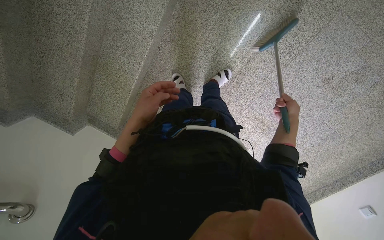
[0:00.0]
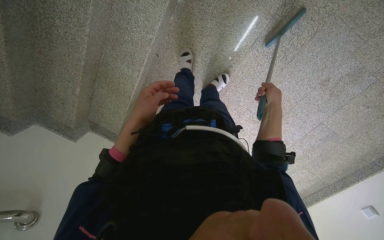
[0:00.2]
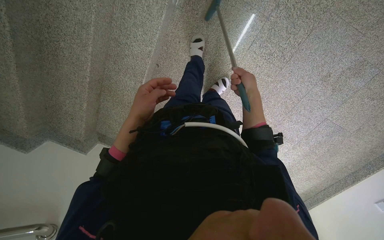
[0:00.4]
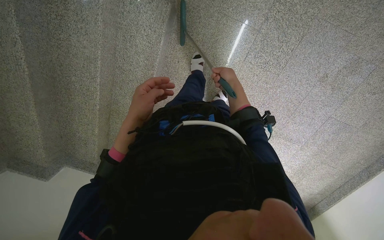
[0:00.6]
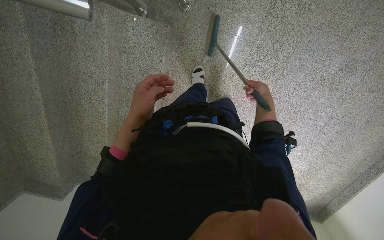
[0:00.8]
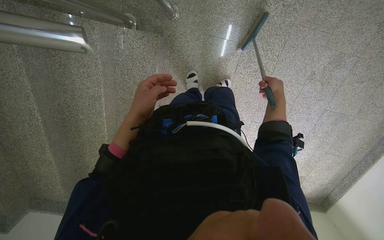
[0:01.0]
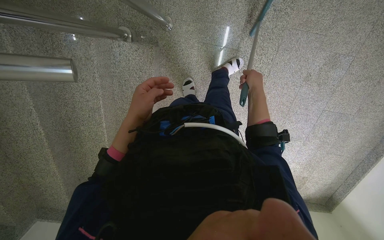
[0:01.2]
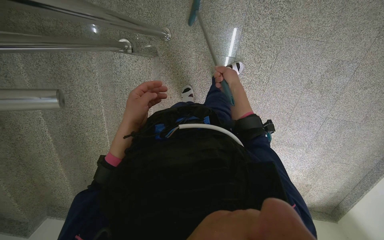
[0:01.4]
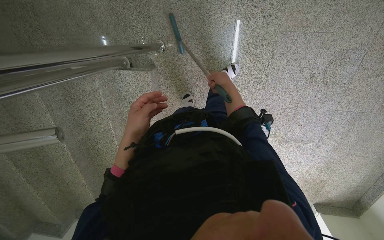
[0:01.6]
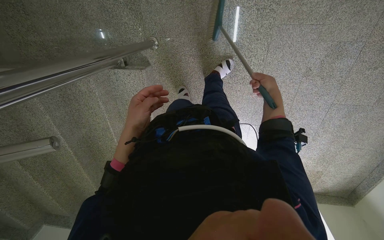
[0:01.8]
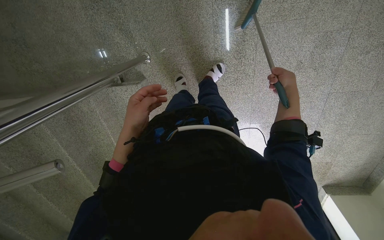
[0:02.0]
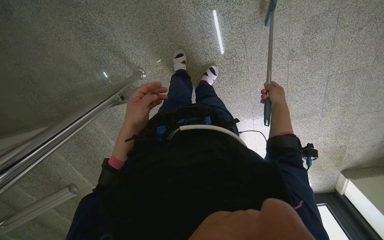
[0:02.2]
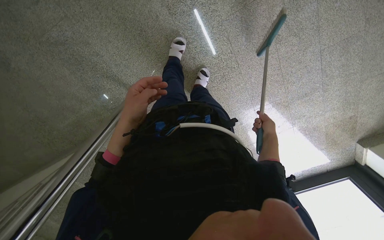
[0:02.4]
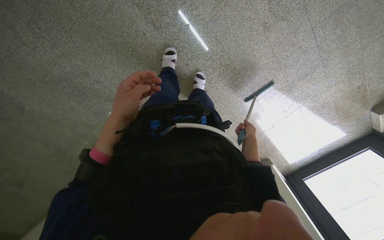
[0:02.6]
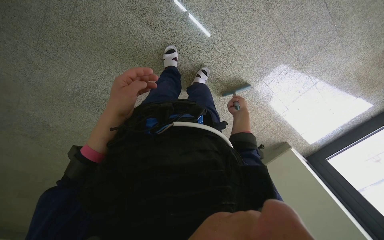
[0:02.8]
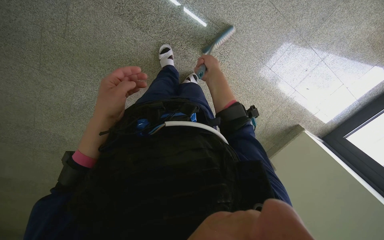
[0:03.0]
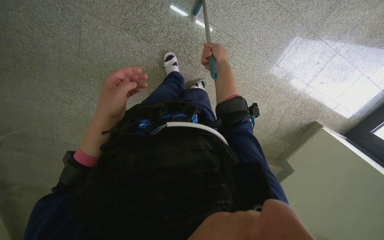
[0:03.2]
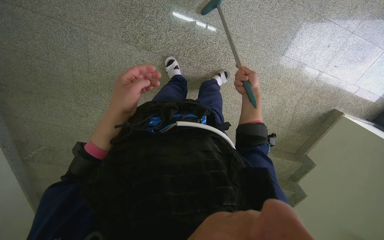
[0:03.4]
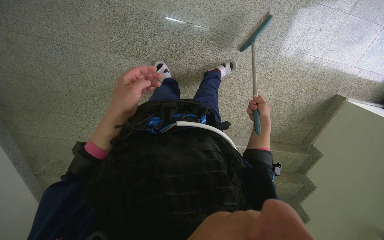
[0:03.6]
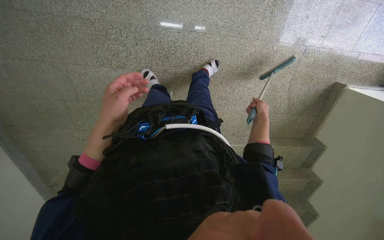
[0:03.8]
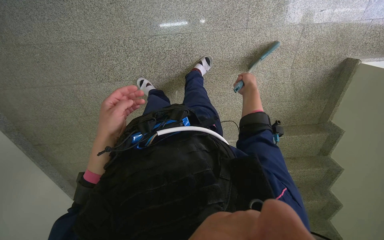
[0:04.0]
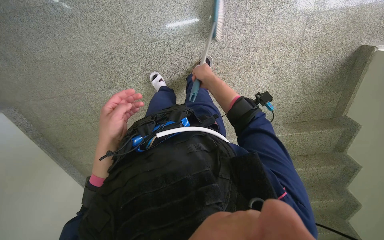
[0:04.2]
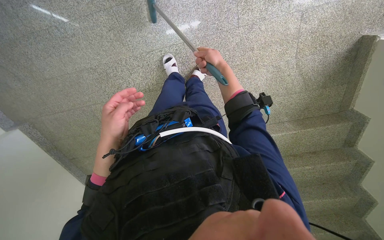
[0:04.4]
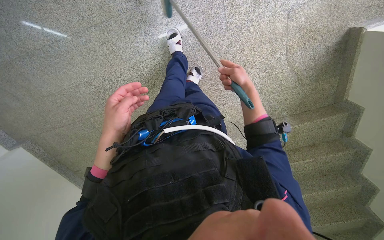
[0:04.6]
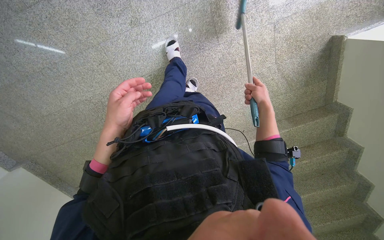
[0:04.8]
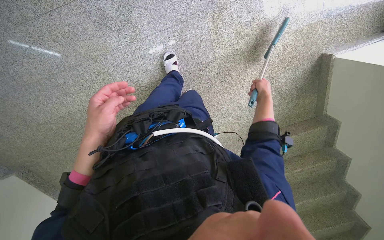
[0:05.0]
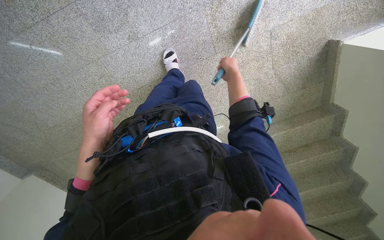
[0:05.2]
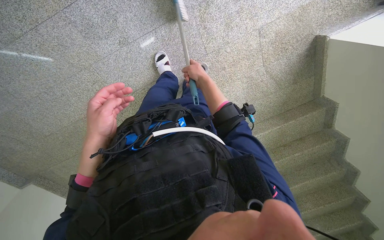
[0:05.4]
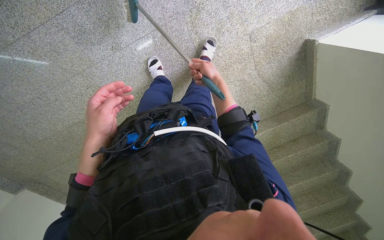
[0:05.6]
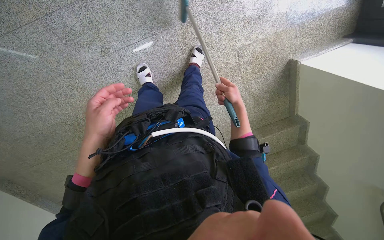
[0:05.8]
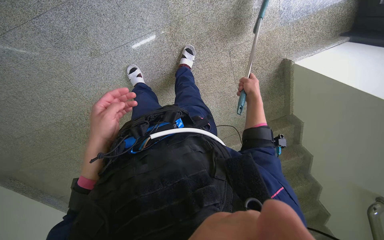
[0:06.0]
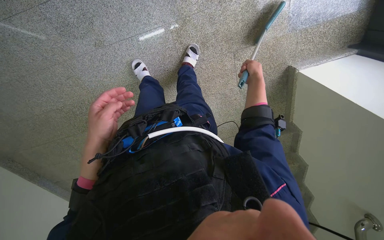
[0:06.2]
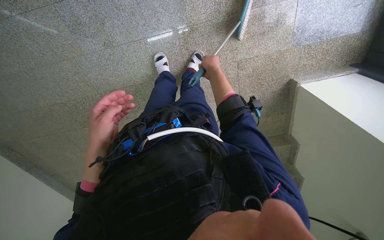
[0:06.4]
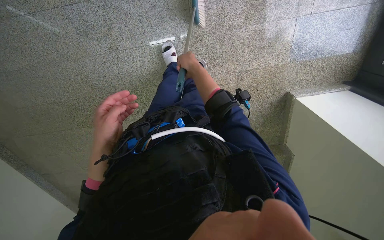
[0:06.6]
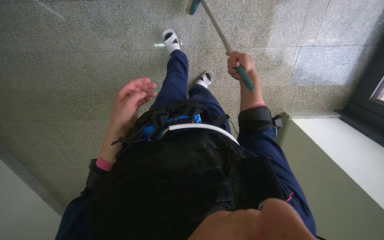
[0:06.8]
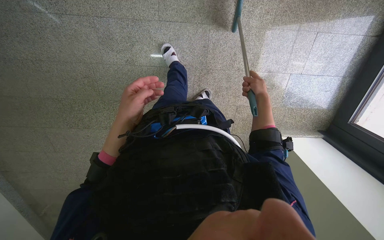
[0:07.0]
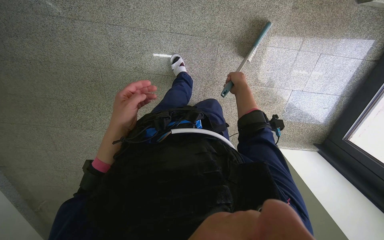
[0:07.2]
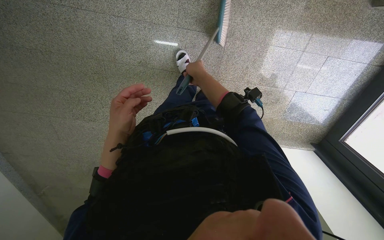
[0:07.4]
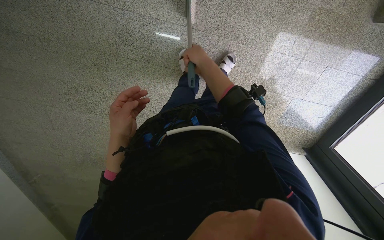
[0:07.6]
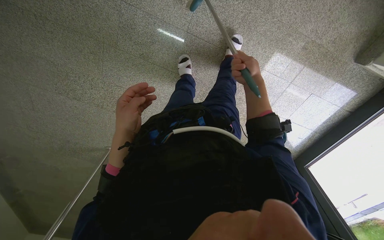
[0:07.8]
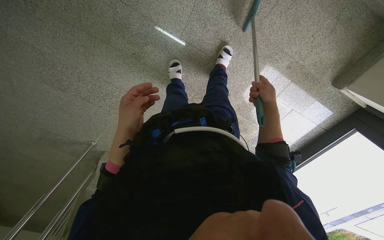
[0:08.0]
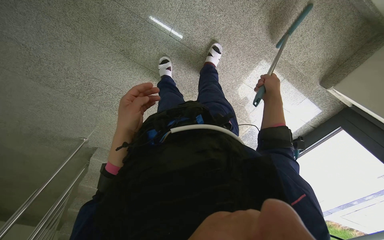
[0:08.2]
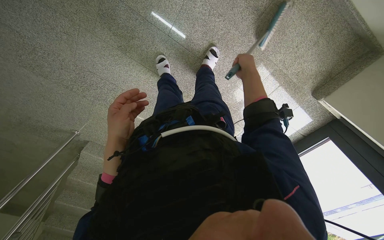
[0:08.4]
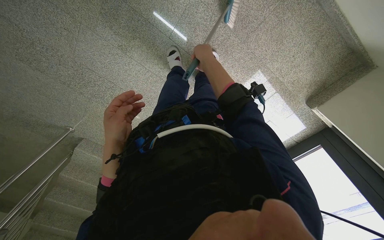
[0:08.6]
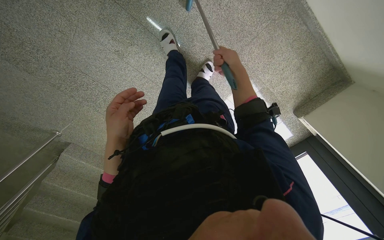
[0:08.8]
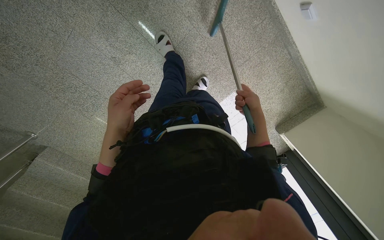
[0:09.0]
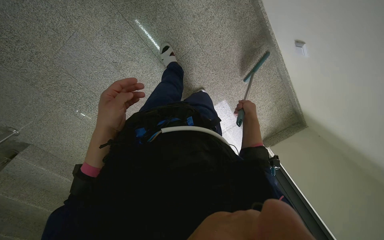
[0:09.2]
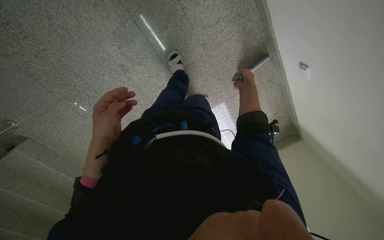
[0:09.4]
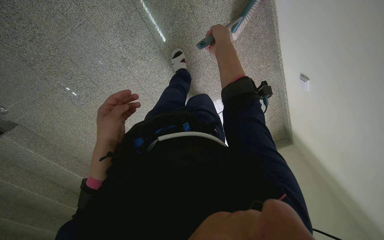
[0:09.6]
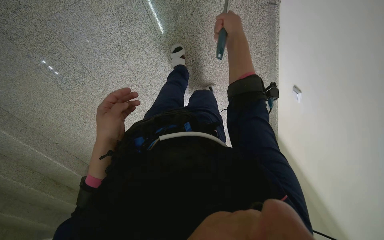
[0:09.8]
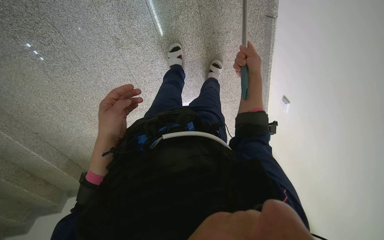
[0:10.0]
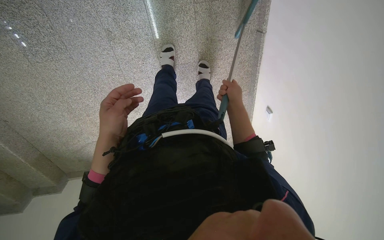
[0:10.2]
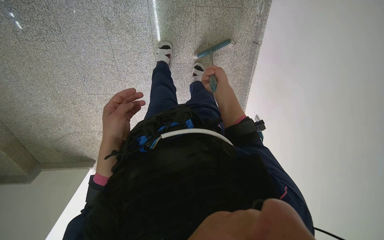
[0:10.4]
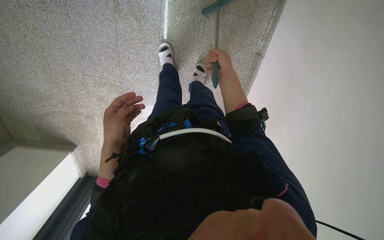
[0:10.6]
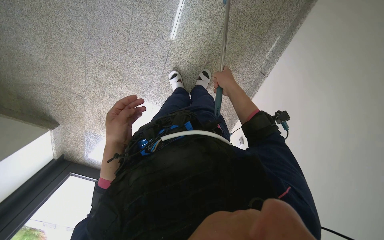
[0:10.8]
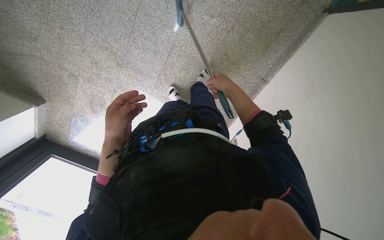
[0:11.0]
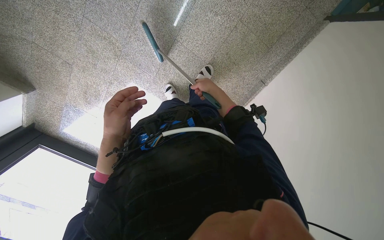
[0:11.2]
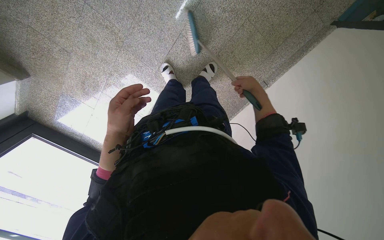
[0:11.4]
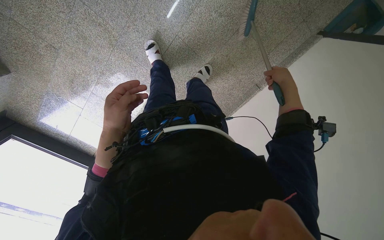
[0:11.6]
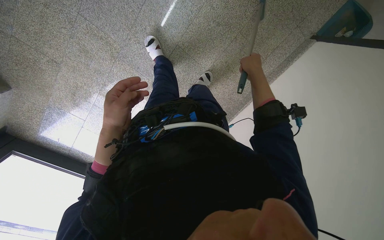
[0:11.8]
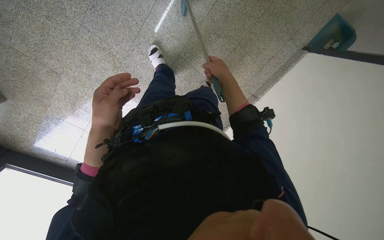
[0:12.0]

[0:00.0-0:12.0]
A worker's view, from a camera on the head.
Job: sweeping floor.
The whole recording: Sweeping stairs with broom. The worker sweeps the stairs with a broom.
0.0 to 1.6 s: The wearer moves approximately 50 cm. The scene rotates counterclockwise by roughly 25 degrees.
1.6 to 3.0 s: The camera is aimed approximately 20 degrees further to the left. The scene rotates counterclockwise by approximately 55 degrees.
3.0 to 4.4 s: The camera is carried to the right, some 70 cm. The camera sweeps to the left, by approximately 35 degrees. Everything in view rotates some 35 degrees counterclockwise.
4.4 to 6.0 s: The right hand swings left and right, roughly 25 cm each way, with 2 reversals.
6.0 to 7.6 s: The scene turns approximately 30 degrees clockwise in the picture. The right hand goes left and right, approximately 25 cm each way, reversing 2 times.
7.6 to 9.0 s: The camera sweeps to the right, by roughly 25 degrees. The right hand moves left and right over about 25 cm, changing direction 2 times.
9.0 to 10.4 s: The view pans to the right by about 25 degrees. The scene turns about 35 degrees clockwise in the picture. The right hand reaches about 50 cm up the picture, then returns.
10.4 to 12.0 s: The view swings some 25 degrees to the right. Everything in view rotates some 30 degrees clockwise.

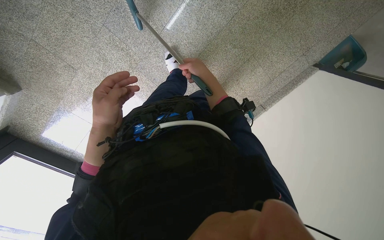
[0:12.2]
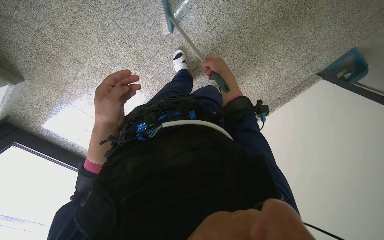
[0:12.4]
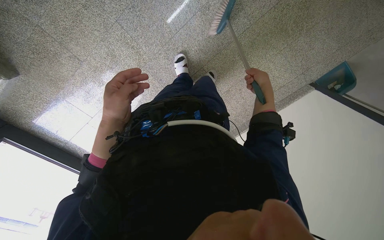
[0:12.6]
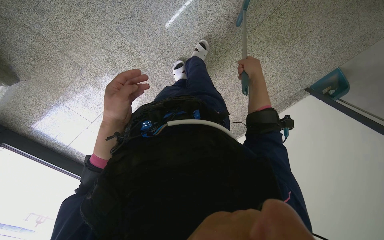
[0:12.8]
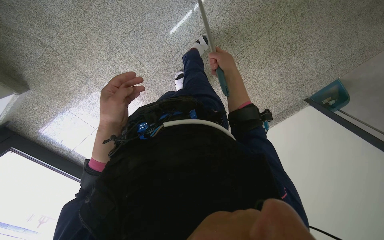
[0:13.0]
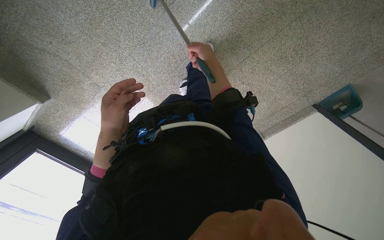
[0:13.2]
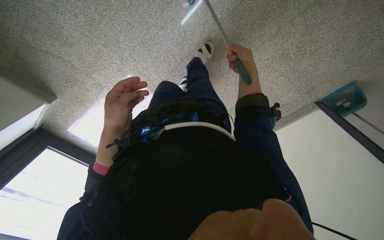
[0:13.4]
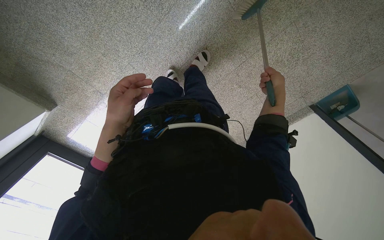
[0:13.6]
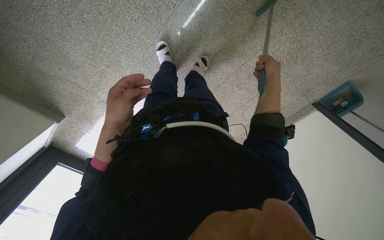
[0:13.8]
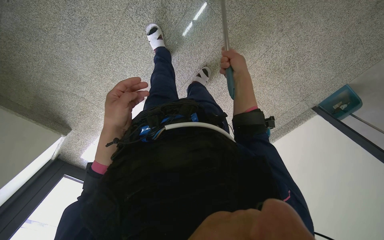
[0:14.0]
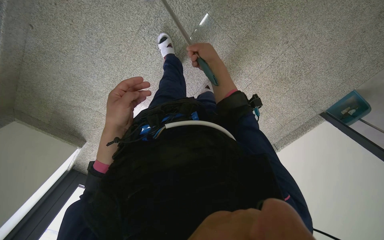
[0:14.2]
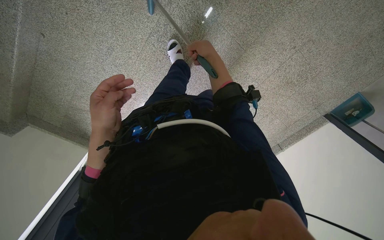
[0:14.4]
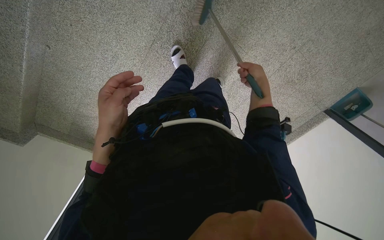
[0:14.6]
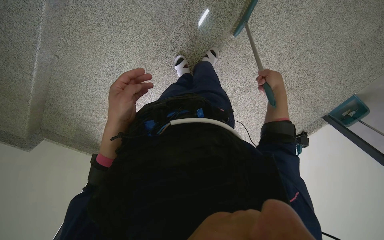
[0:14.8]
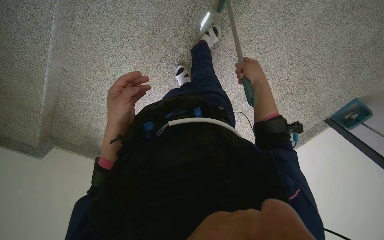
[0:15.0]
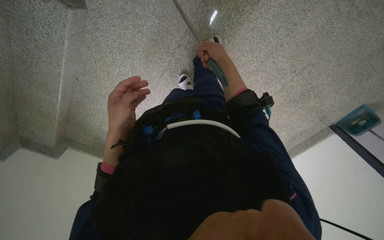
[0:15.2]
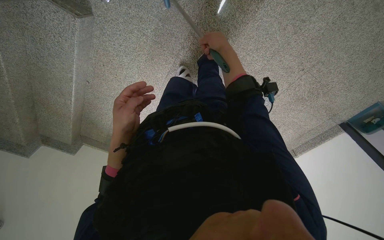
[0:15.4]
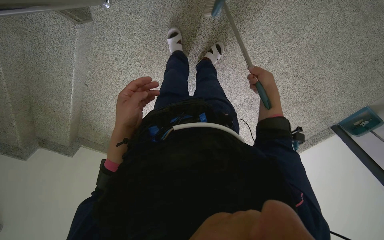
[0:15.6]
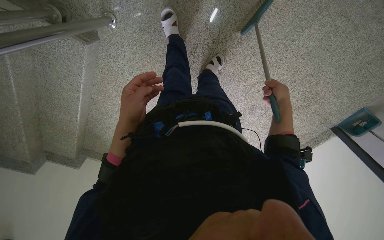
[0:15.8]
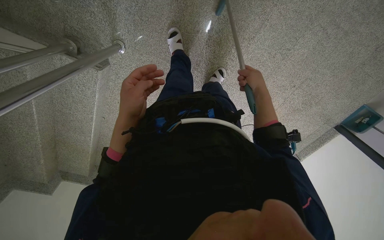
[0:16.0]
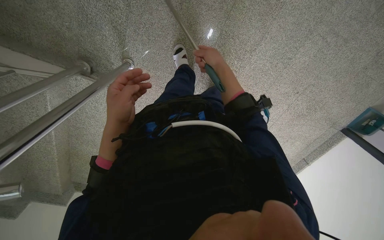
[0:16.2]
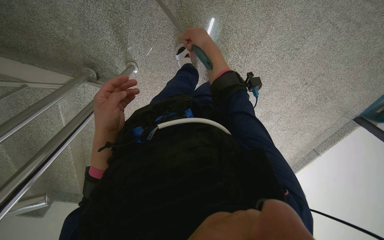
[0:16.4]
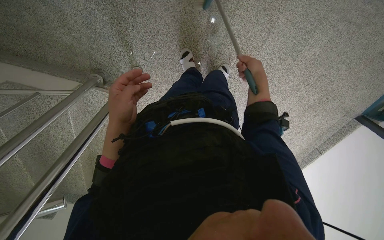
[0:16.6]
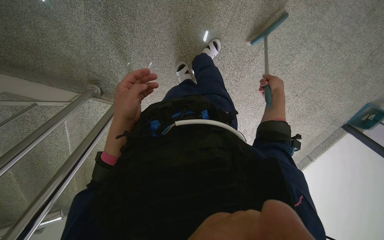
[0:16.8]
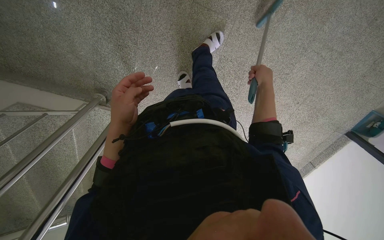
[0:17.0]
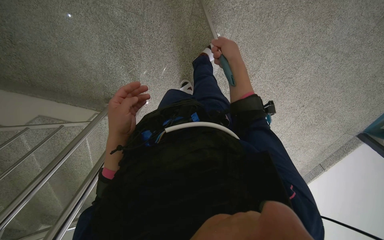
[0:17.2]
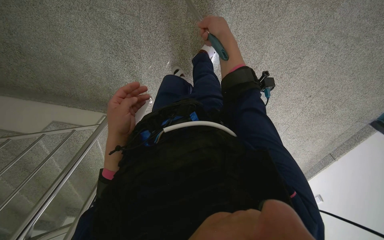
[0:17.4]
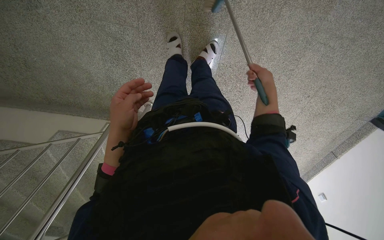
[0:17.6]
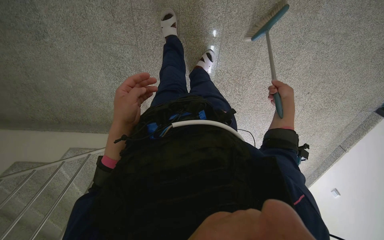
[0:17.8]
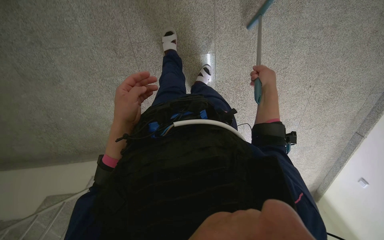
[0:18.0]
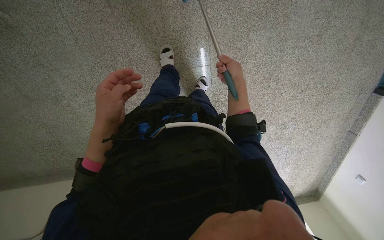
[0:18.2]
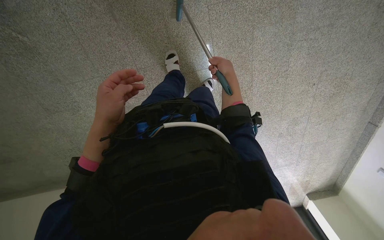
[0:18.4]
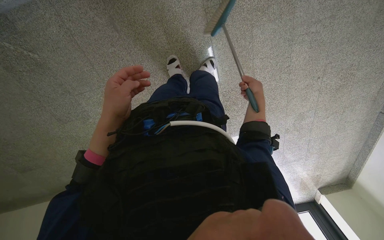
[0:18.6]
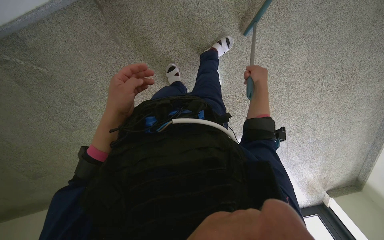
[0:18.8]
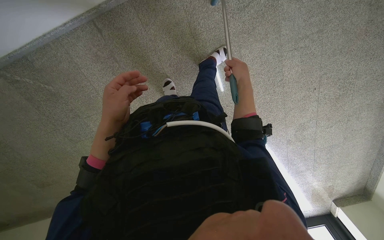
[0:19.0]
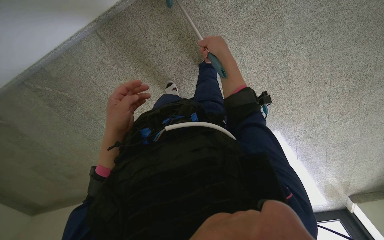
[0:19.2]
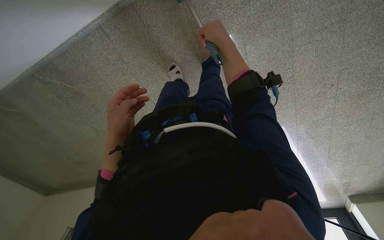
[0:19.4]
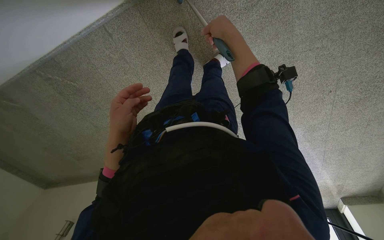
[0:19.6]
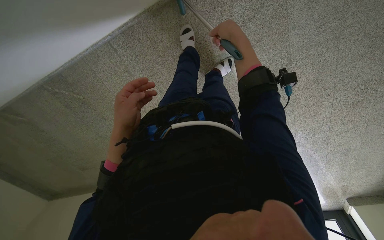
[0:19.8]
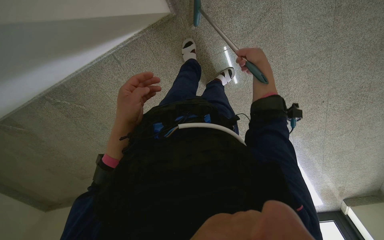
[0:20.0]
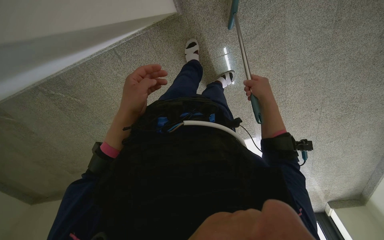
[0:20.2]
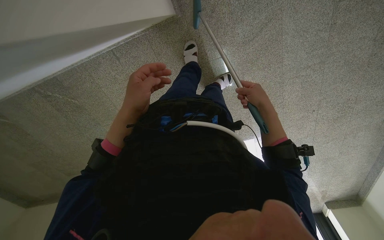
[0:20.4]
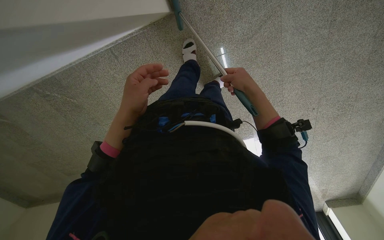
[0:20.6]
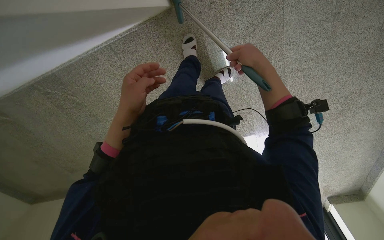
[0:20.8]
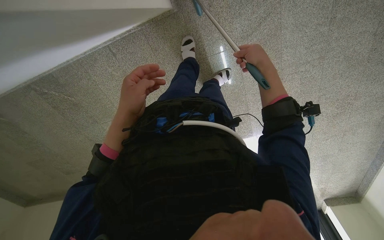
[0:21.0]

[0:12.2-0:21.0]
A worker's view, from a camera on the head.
Job: sweeping floor.
The whole recording: Sweeping stairs with broom. The worker sweeps the stairs with a broom.
12.2 to 13.6 s: The wearer moves roughly 40 cm.
13.6 to 15.2 s: The wearer moves about 50 cm.
15.2 to 16.6 s: The camera is carried about 40 cm.
16.6 to 18.0 s: The right hand swings left and right, about 20 cm each way, with 2 reversals.
18.0 to 19.6 s: The head travels about 50 cm. The camera is aimed approximately 15 degrees further to the left.
19.6 to 21.0 s: The left hand moves up the picture, roughly 15 cm.
